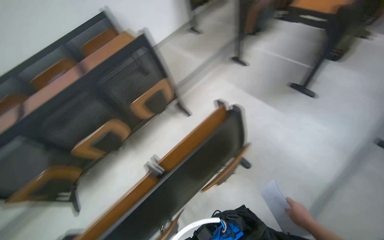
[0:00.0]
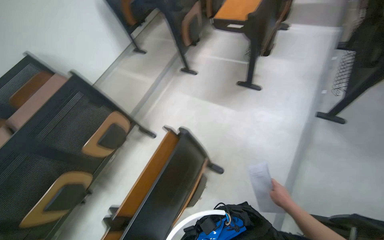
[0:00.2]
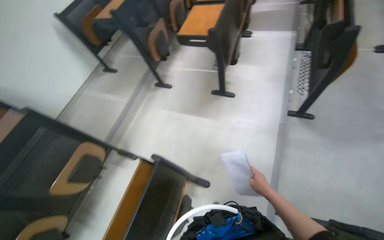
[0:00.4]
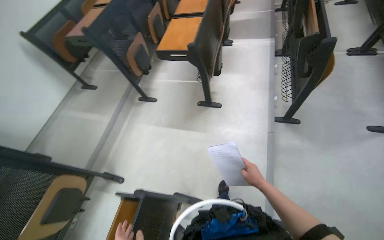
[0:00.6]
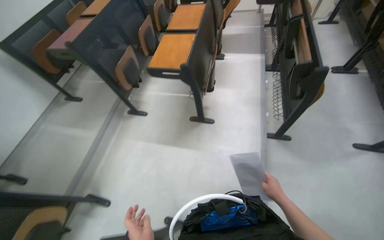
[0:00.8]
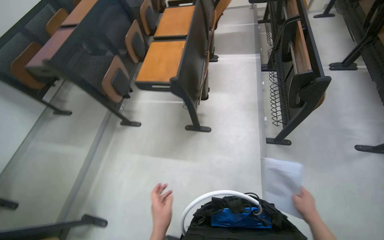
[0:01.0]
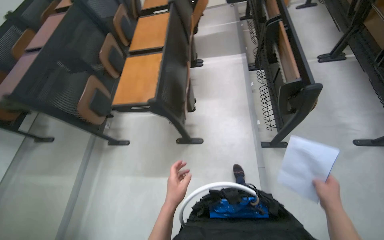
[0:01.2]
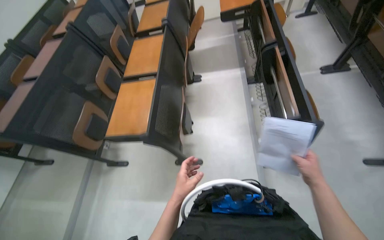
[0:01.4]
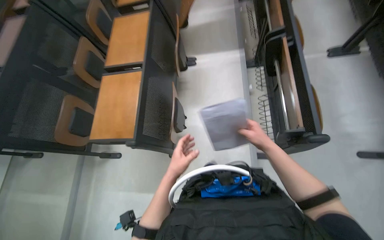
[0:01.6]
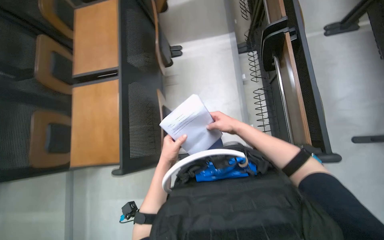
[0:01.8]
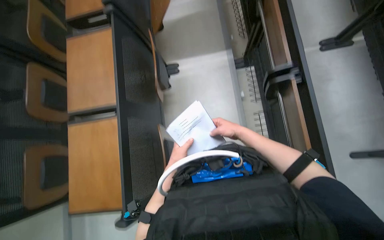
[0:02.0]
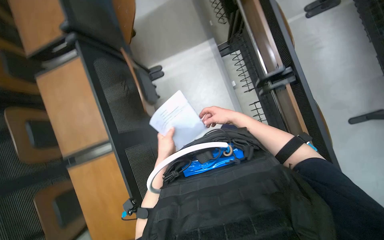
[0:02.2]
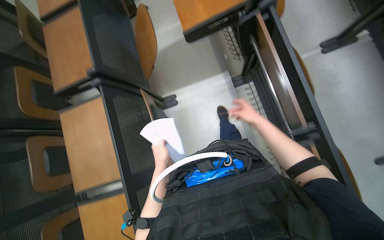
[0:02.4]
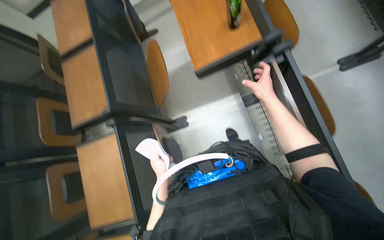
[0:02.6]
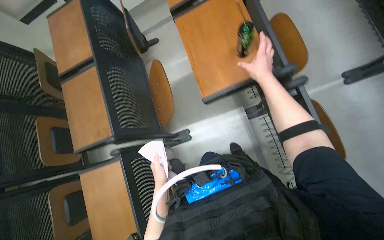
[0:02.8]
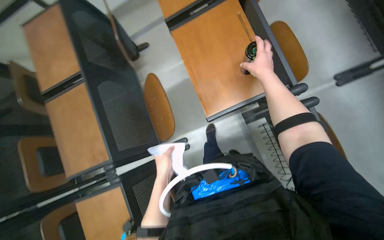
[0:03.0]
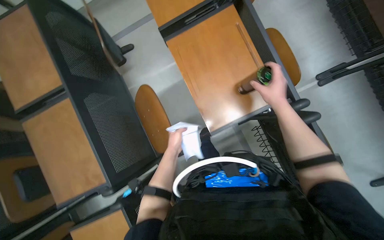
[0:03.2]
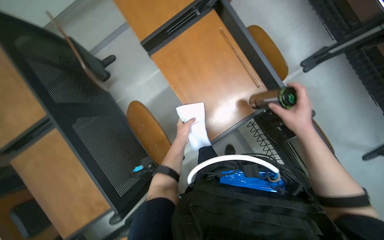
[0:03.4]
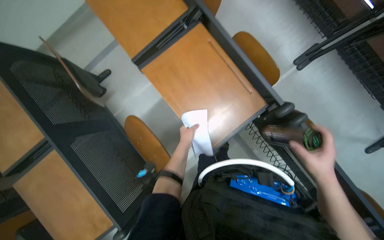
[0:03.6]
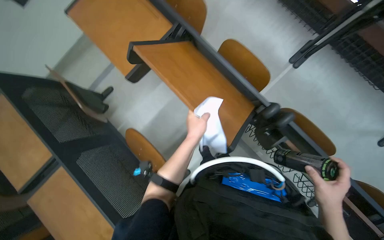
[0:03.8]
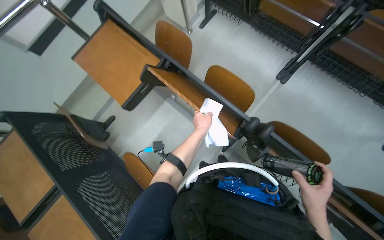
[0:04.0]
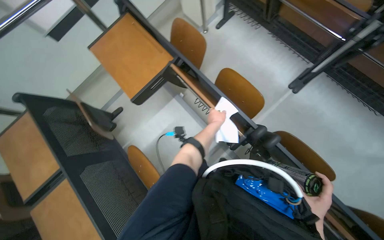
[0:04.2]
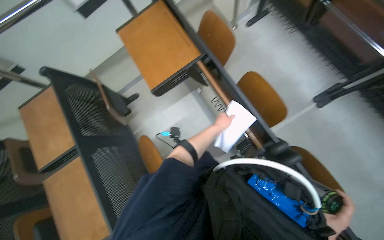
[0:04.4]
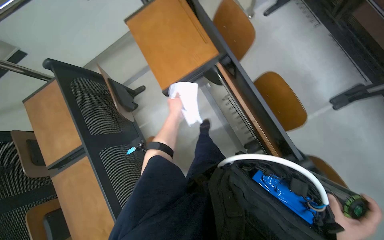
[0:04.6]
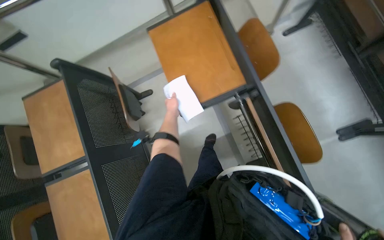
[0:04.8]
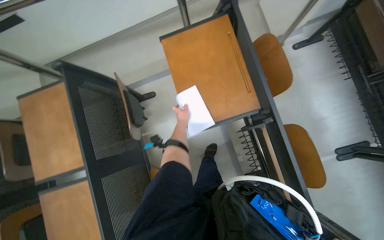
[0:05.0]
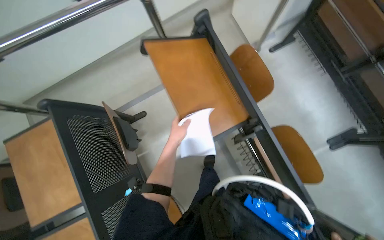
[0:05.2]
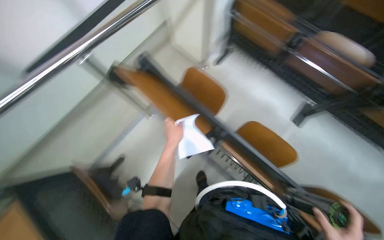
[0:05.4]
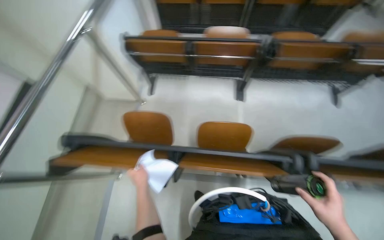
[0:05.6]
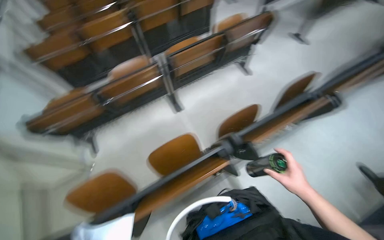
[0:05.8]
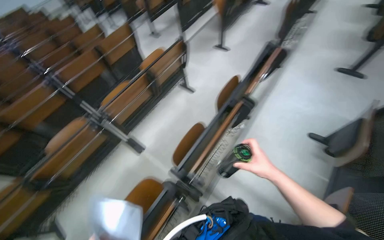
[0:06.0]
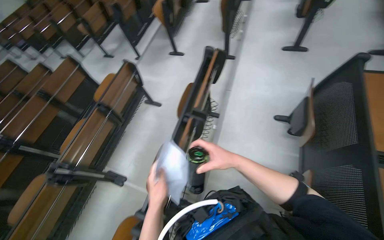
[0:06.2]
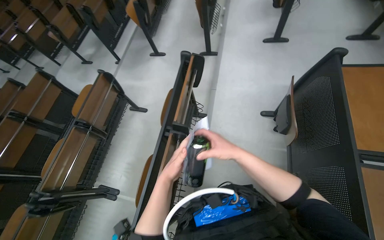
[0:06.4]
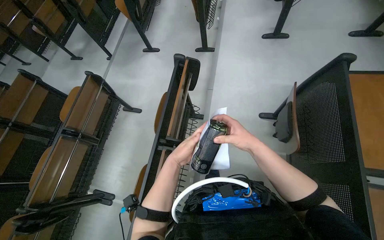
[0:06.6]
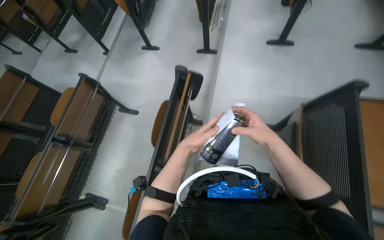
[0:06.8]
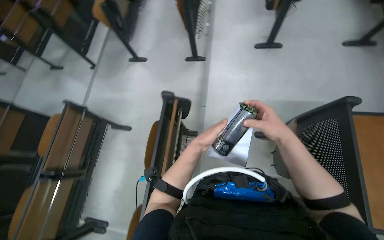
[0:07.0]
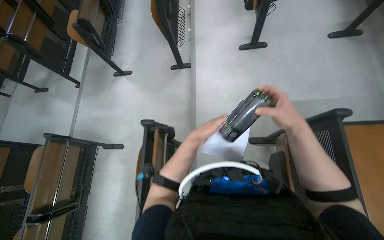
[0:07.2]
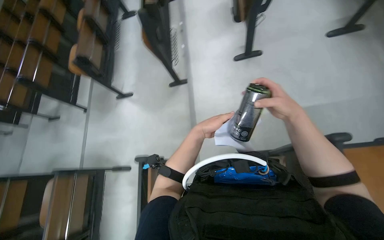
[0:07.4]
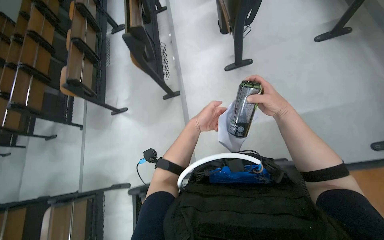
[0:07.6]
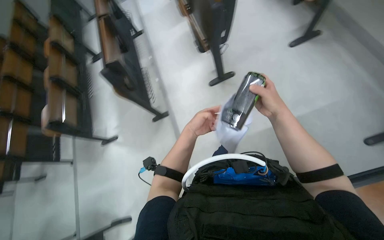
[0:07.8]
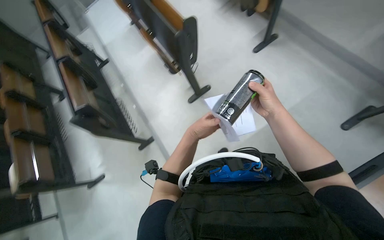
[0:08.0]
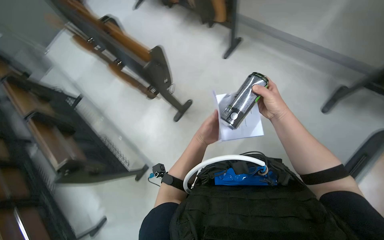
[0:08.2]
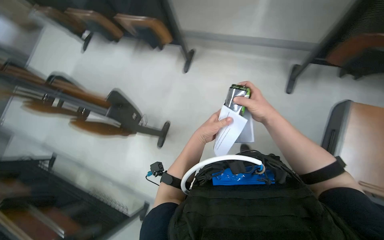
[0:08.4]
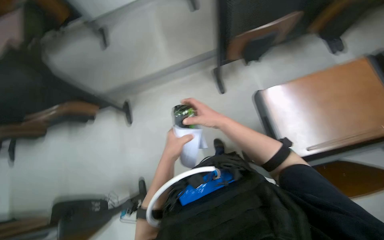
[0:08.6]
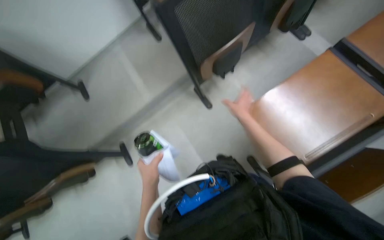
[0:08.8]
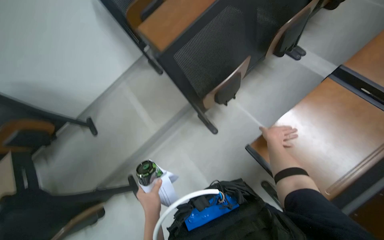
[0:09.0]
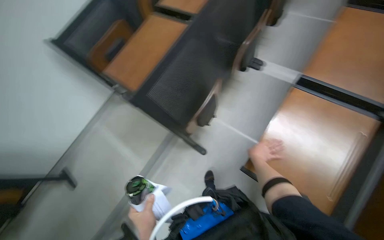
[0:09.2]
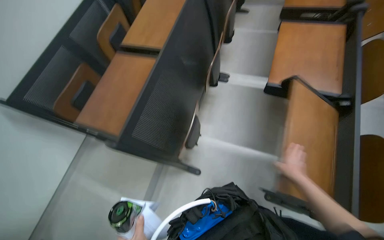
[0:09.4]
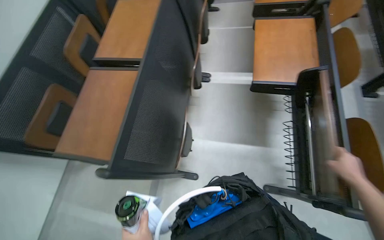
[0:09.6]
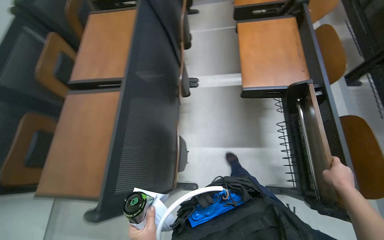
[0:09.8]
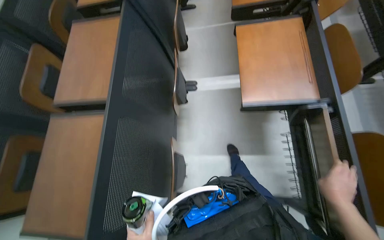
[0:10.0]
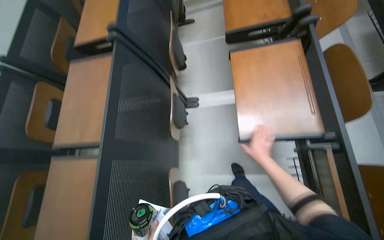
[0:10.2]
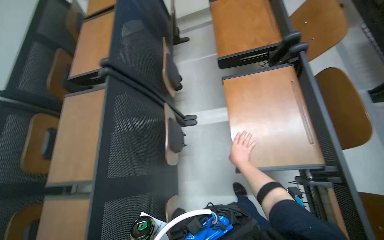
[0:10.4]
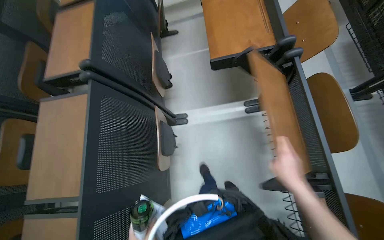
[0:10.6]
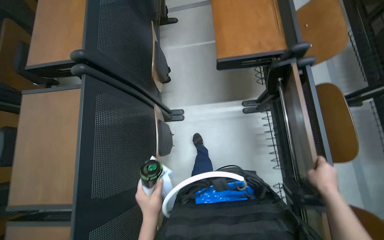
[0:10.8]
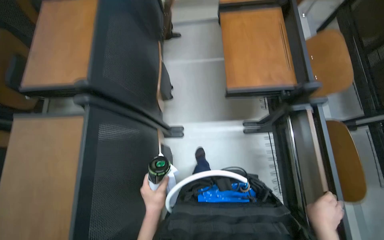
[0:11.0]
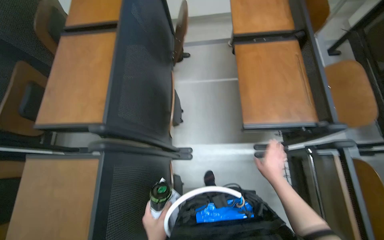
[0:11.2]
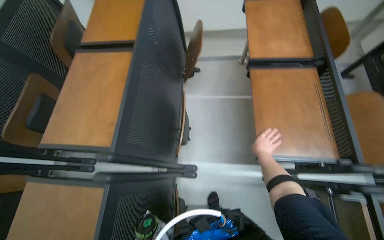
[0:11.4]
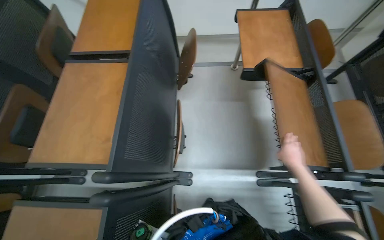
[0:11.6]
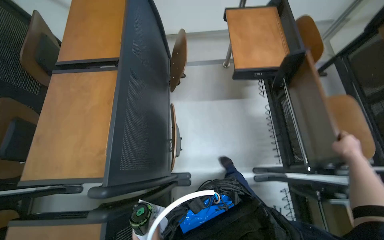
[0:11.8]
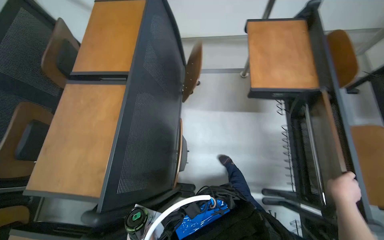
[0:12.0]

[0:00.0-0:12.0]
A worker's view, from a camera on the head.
Job: organizing items.
The whole recording: Tidying auditorium. The worker adjusts desks and chairs and collects trash from the auditorium.
0:00.0 to 0:01.6: The head travels some 1.5 m. The wearer looks some 45 degrees further to the right.
0:01.6 to 0:03.0: The camera is carried some 80 cm.
0:03.0 to 0:04.4: The left hand shifts approximately 50 cm up the picture.
0:04.4 to 0:06.0: The head turns to the right by roughly 70 degrees. The camera pitches upward, by approximately 25 degrees.
0:06.0 to 0:07.6: The camera is carried approximately 1 m. The scene turns approximately 45 degrees counterclockwise in the picture.
0:07.6 to 0:09.0: The wearer moves approximately 60 cm. The head rotates roughly 80 degrees to the right. The view tilts about 25 degrees upward.
0:09.0 to 0:10.4: The camera is carried some 60 cm. The head rotates roughly 50 degrees to the right. The camera pitches upward, by roughly 15 degrees.
0:10.4 to 0:12.0: The wearer moves roughly 70 cm.

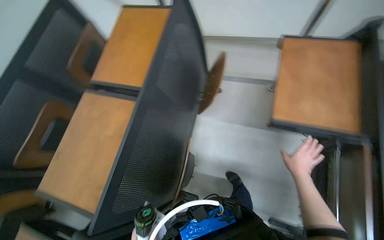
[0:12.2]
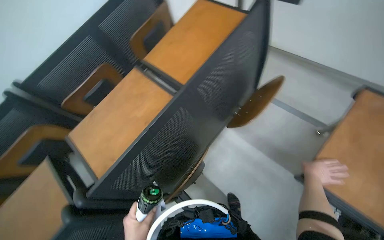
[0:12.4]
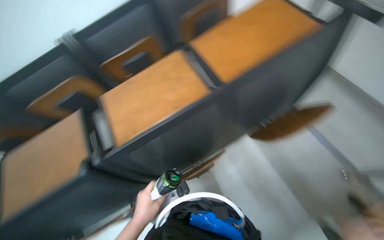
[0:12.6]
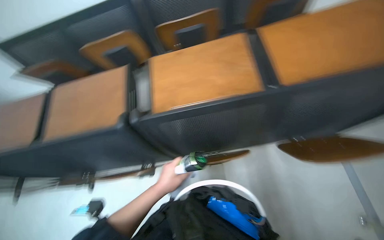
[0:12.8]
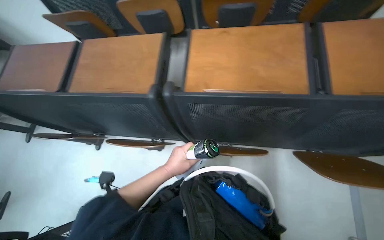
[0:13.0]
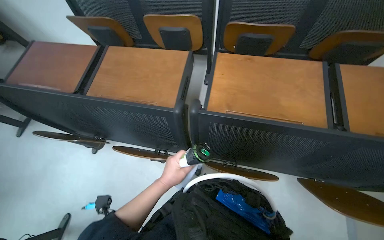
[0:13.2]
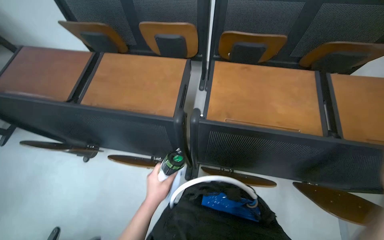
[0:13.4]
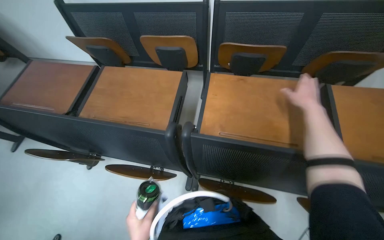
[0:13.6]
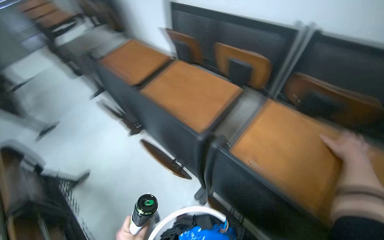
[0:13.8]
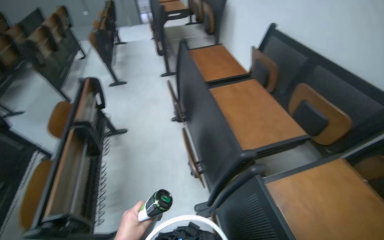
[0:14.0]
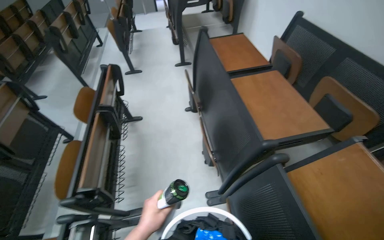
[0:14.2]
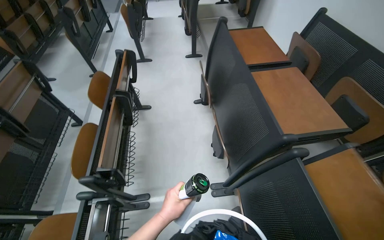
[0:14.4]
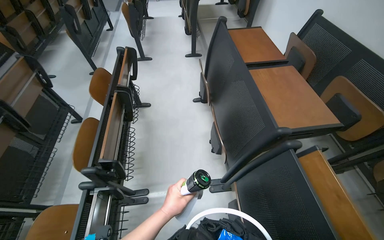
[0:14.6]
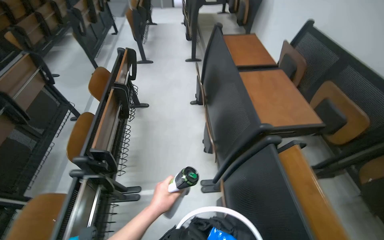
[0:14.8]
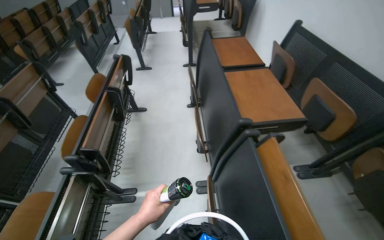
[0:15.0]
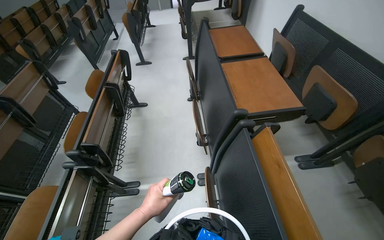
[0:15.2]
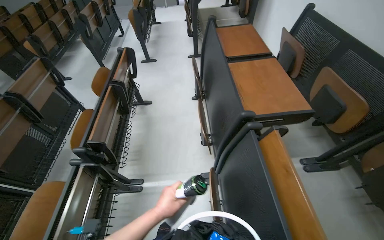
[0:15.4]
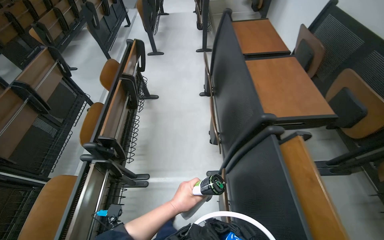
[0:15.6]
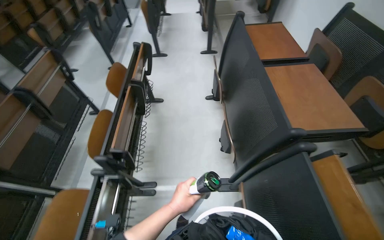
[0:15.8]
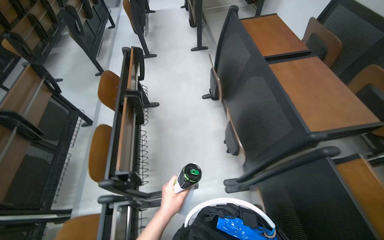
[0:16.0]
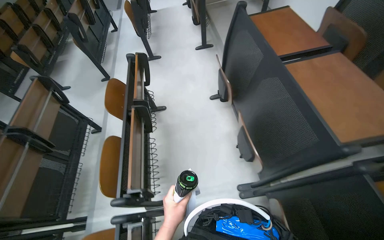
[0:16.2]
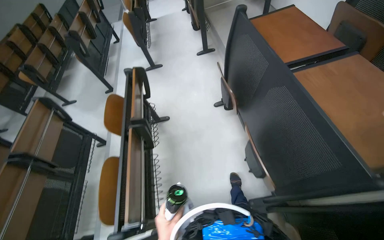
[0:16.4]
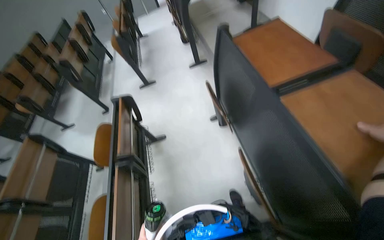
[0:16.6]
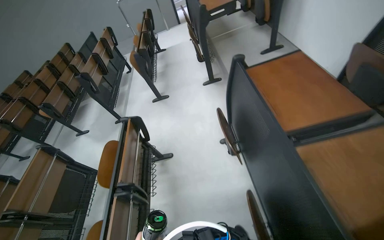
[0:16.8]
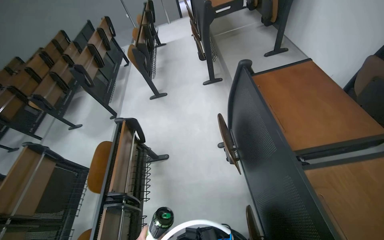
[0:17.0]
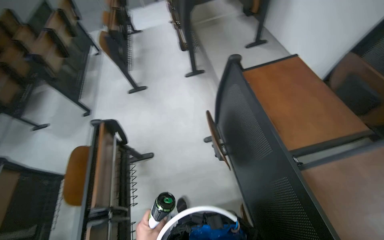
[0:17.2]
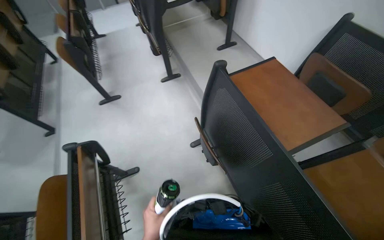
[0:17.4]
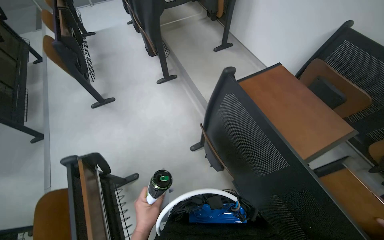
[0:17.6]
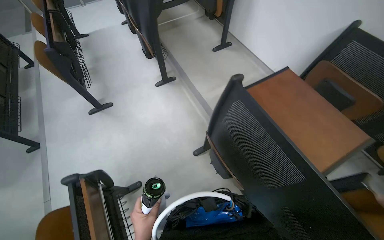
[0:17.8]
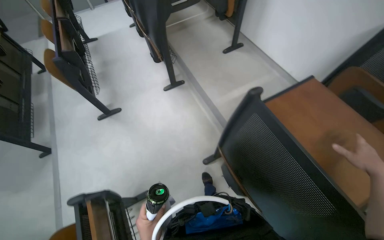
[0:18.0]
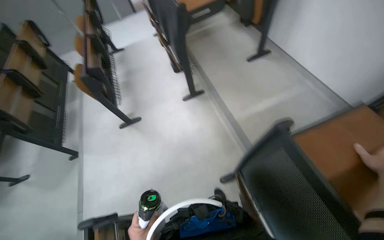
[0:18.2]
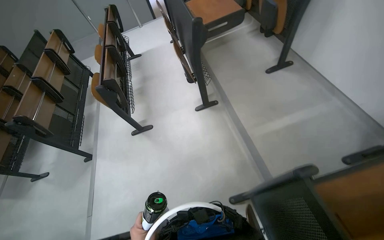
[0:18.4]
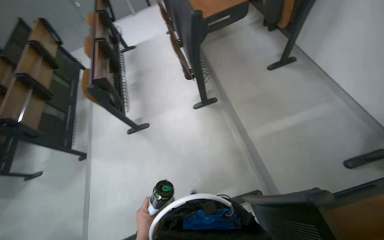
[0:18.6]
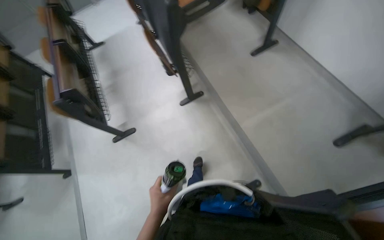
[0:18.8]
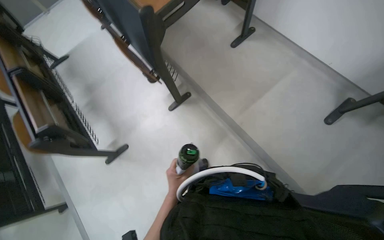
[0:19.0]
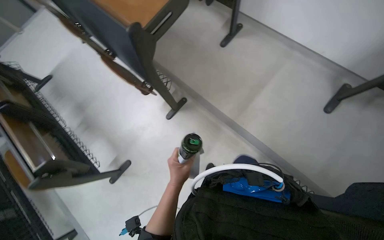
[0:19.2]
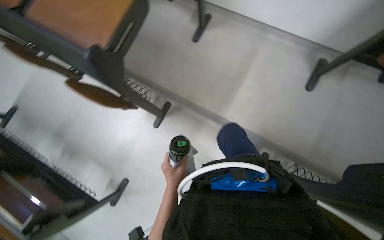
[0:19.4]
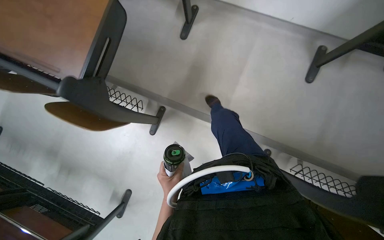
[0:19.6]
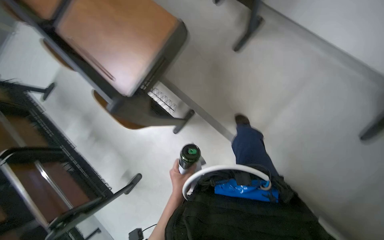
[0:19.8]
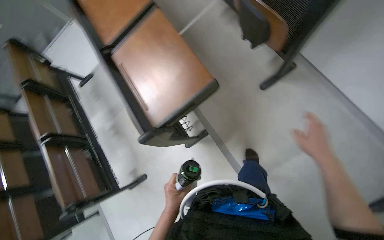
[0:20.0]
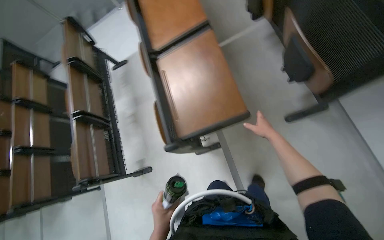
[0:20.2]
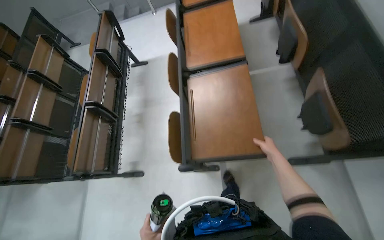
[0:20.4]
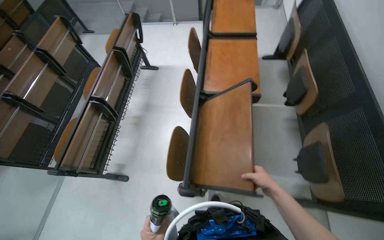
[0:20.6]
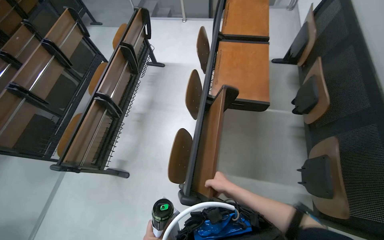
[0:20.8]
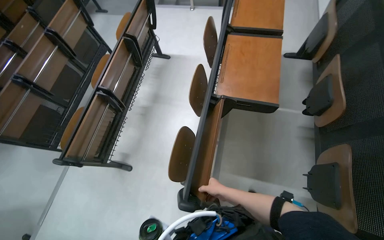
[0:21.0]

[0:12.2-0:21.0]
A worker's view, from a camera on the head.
Job: organizing items.
The whole recording: Tidying auditorium. The worker adjusts desks and chairs and collects trash from the auditorium.
0:12.2 to 0:13.6: The wearer's head swings approximately 75 degrees to the left.
0:13.6 to 0:15.2: The wearer's head swings approximately 50 degrees to the left.
0:15.2 to 0:16.6: The head travels some 60 cm.
0:16.6 to 0:18.0: The camera travels about 70 cm. The camera sweeps to the right, by about 15 degrees.
0:18.0 to 0:19.6: The camera travels some 1 m. The wearer looks about 20 degrees further downward. The scene rotates counterclockwise by about 45 degrees.
0:19.6 to 0:21.0: The camera is carried about 60 cm. The wearer's head swings about 80 degrees to the left.
